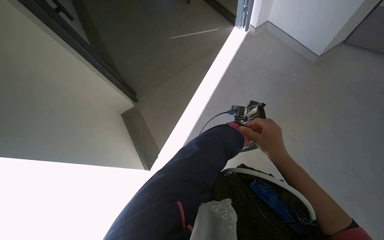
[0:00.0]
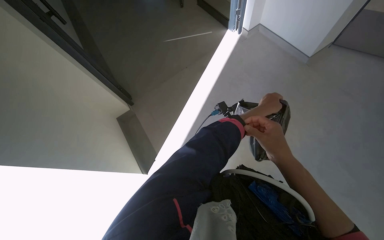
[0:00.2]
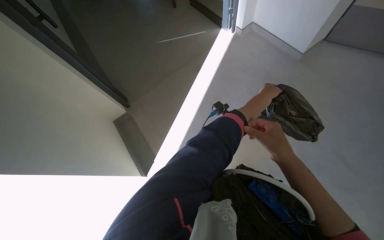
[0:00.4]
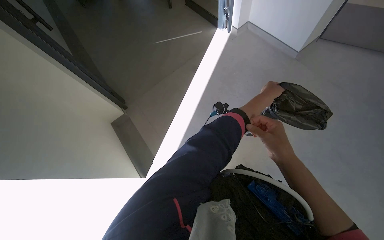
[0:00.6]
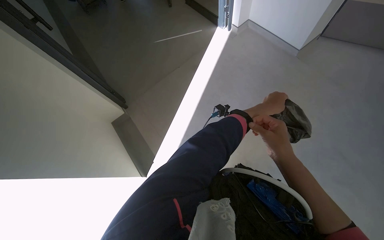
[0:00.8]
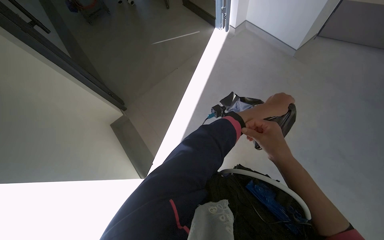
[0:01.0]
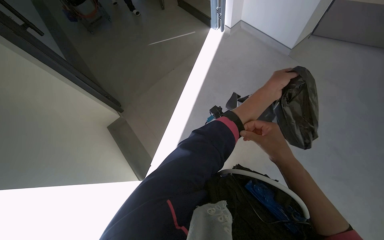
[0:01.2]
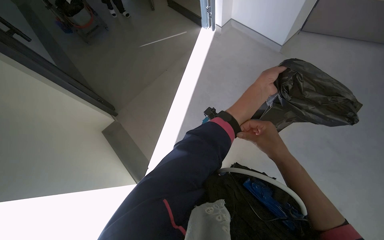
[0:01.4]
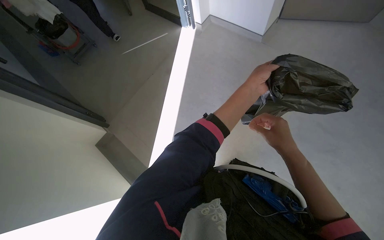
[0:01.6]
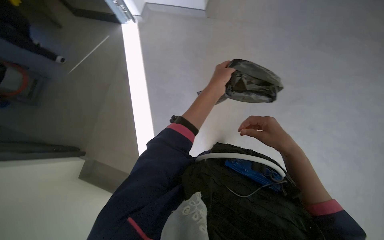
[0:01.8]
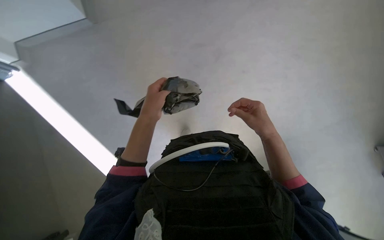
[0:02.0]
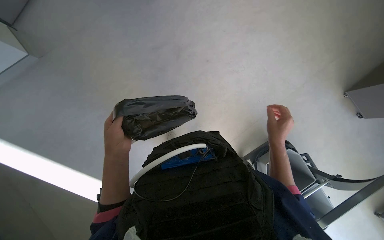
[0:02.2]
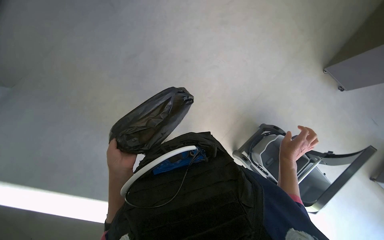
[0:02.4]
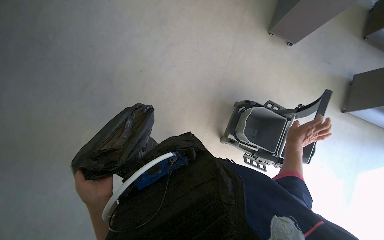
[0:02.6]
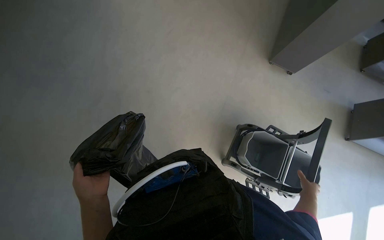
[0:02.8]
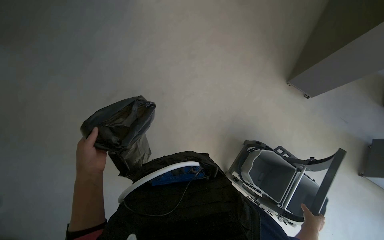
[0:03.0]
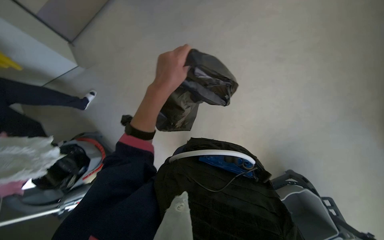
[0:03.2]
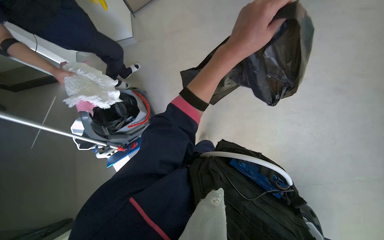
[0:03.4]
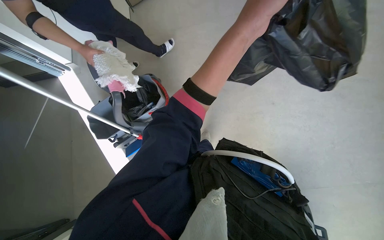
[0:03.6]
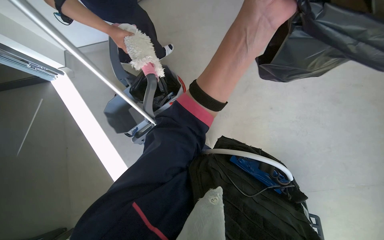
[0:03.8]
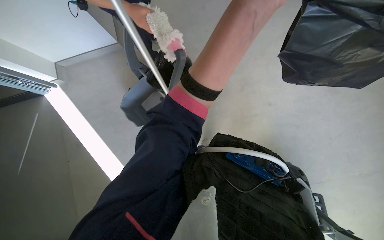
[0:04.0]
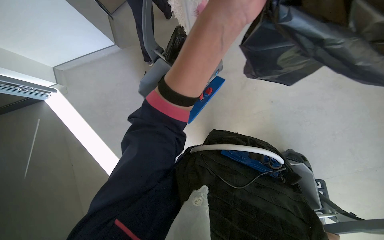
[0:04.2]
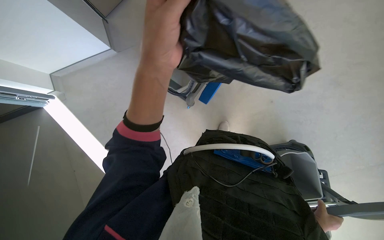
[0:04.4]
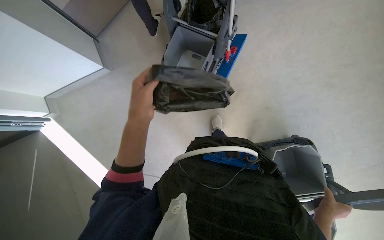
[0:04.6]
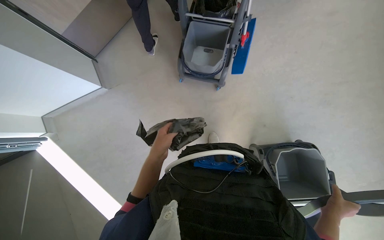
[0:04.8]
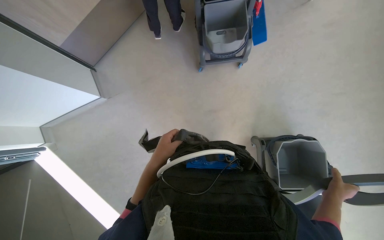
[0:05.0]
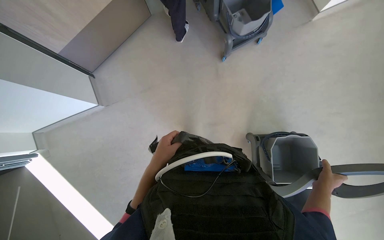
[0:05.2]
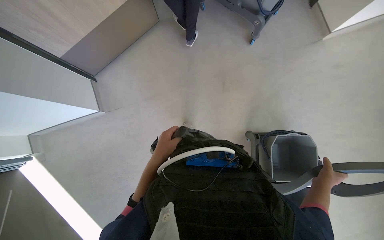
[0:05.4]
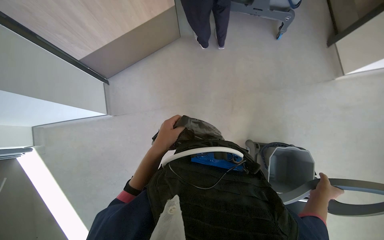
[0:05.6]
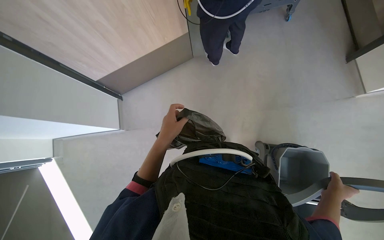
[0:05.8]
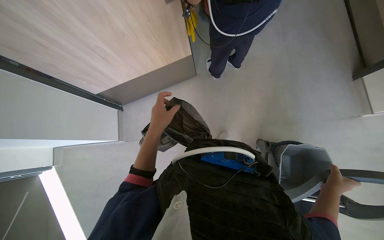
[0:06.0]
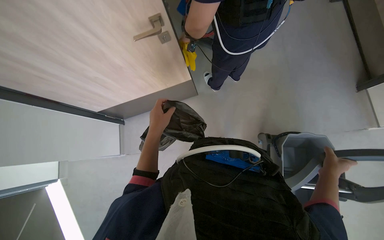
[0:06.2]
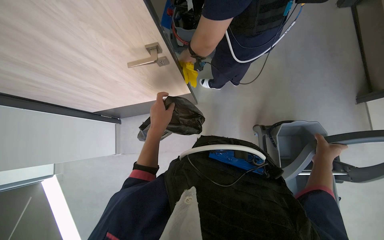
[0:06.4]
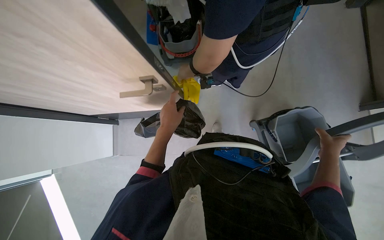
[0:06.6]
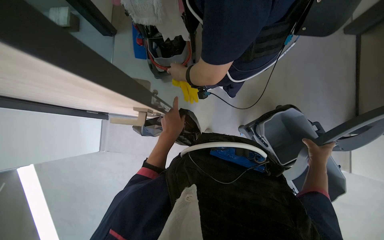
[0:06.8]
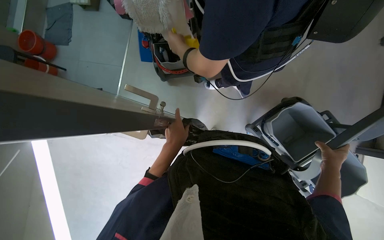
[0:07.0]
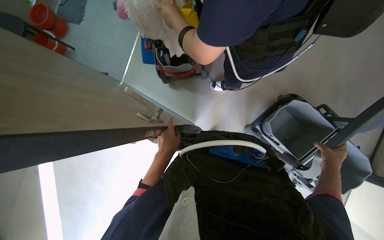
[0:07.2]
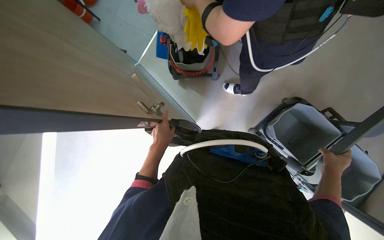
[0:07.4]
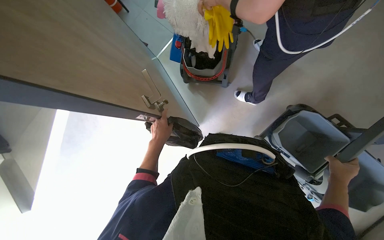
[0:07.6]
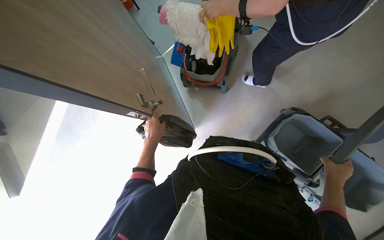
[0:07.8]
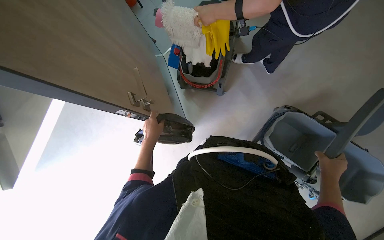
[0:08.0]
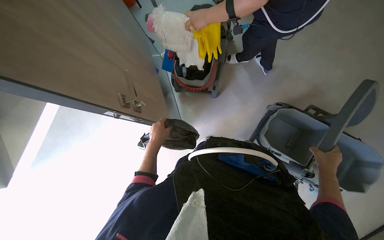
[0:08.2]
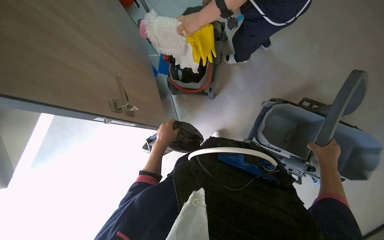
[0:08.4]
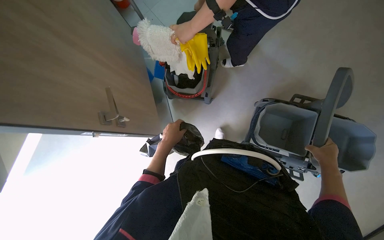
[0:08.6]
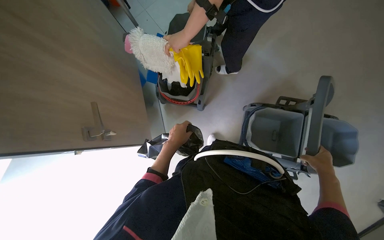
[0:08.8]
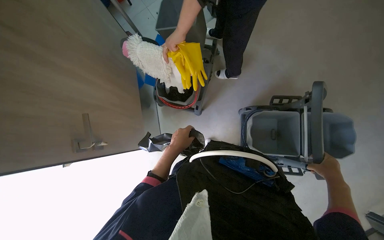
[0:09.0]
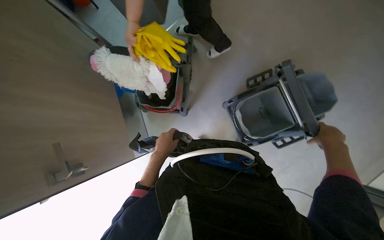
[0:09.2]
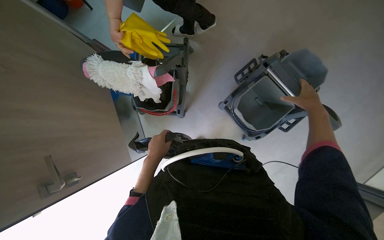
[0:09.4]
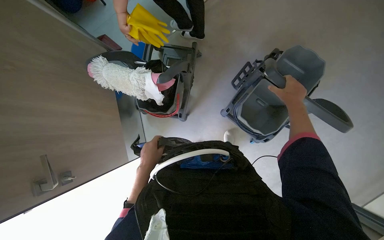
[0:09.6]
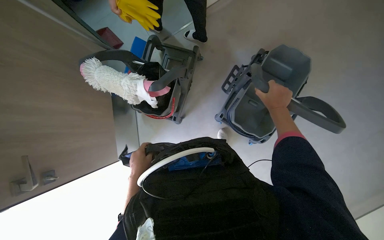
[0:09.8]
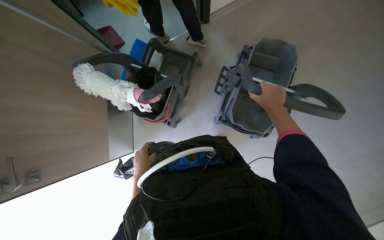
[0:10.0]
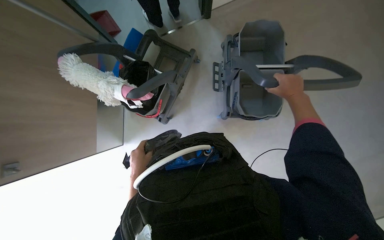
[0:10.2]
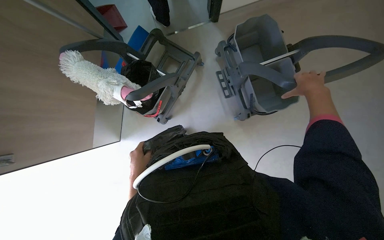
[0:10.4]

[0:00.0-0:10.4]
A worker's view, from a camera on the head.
Job: managing trash.
The whole recording: Preparing trash bag for cart. The worker takes a black trash bag from a cabinet, opens it, and places it into a cleaning cart, then adjusts it.
0:01.4 to 0:03.0: The scene rotates counterclockwise by some 35 degrees.
0:03.0 to 0:04.4: The head turns to the left by approximately 25 degrees.
0:04.4 to 0:06.0: The view tips upward by roughly 20 degrees. The right hand heads up the picture, covering roughly 15 cm. Meanwhile the left hand moves down the picture, some 10 cm.
0:06.0 to 0:07.4: The right hand moves up the picture, some 20 cm; the left hand moves down the picture, roughly 10 cm.
0:07.4 to 0:09.0: The left hand heads to the right, covering roughly 10 cm.
0:09.0 to 0:10.4: The right hand travels up the picture by about 50 cm.

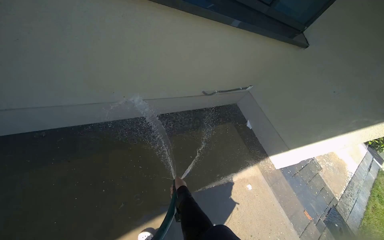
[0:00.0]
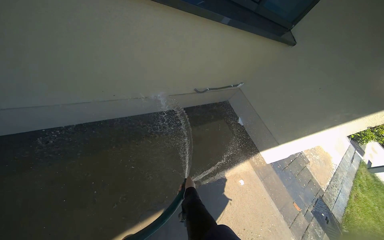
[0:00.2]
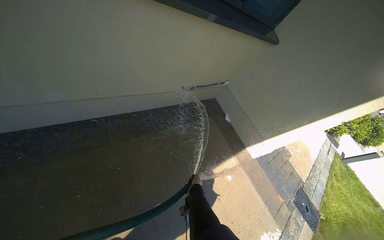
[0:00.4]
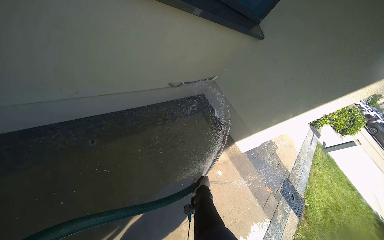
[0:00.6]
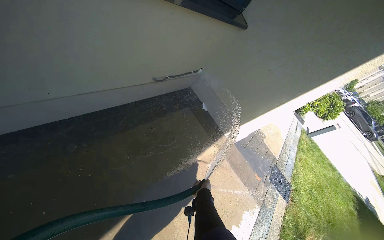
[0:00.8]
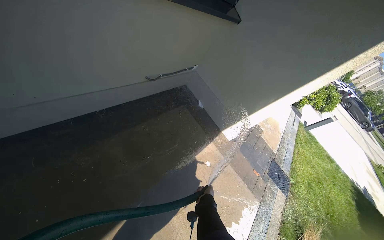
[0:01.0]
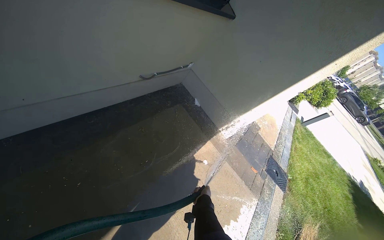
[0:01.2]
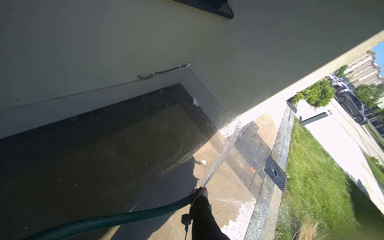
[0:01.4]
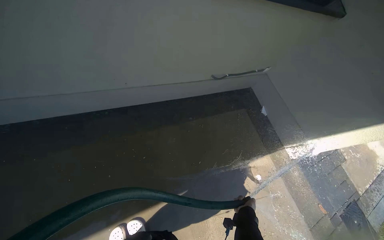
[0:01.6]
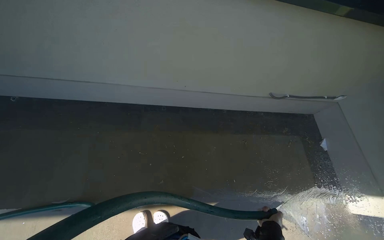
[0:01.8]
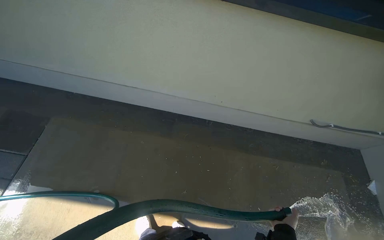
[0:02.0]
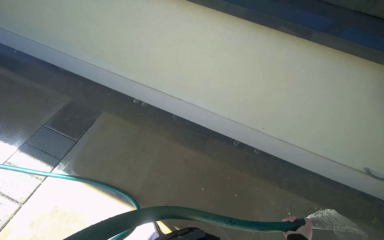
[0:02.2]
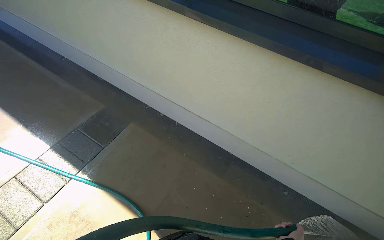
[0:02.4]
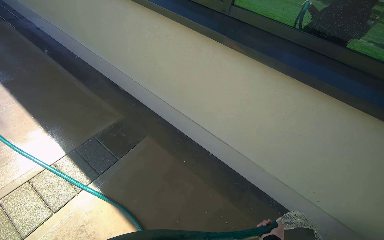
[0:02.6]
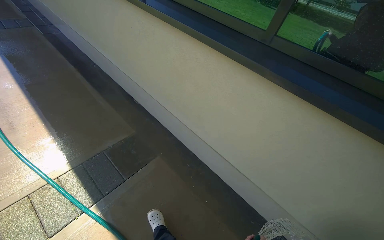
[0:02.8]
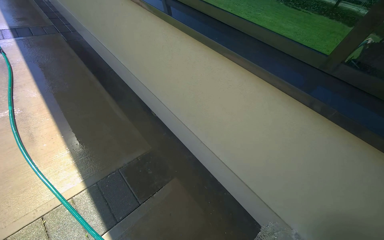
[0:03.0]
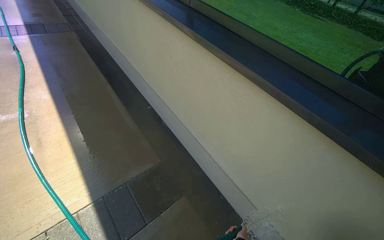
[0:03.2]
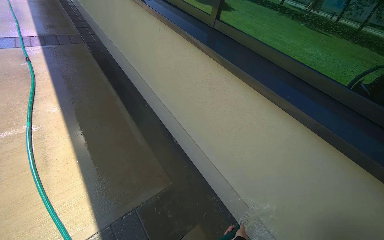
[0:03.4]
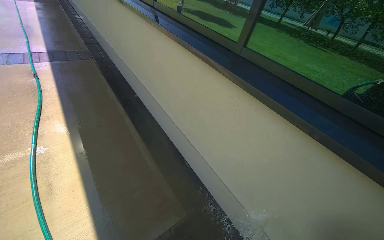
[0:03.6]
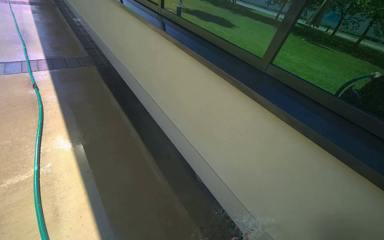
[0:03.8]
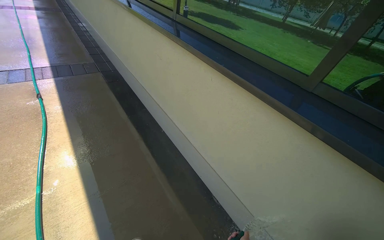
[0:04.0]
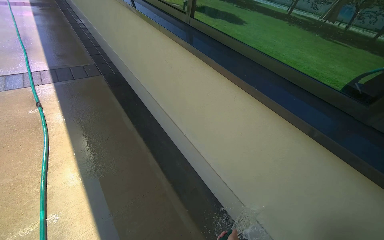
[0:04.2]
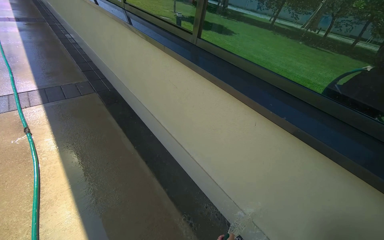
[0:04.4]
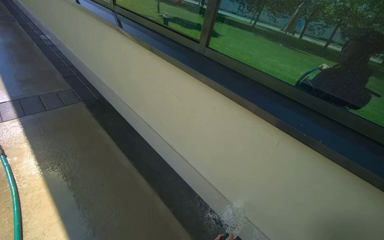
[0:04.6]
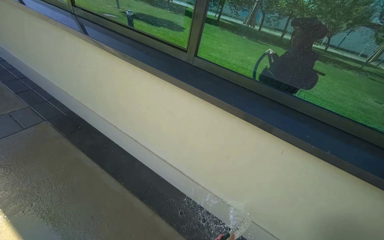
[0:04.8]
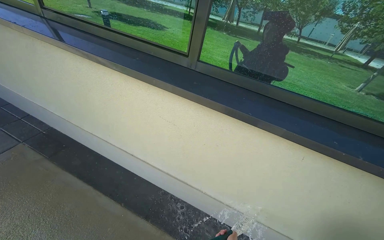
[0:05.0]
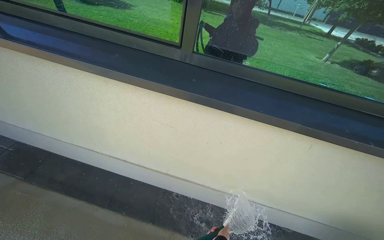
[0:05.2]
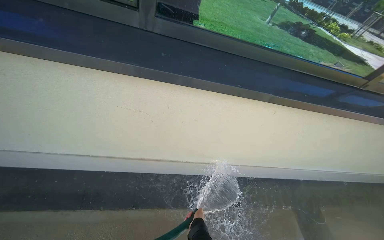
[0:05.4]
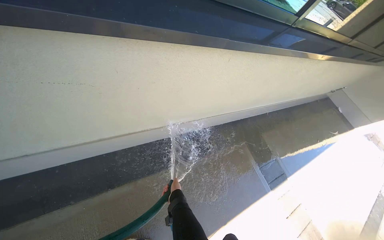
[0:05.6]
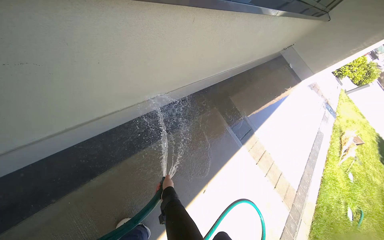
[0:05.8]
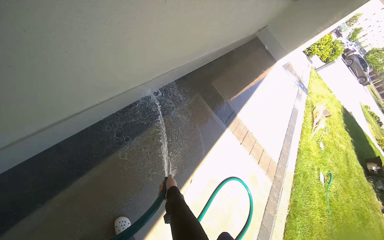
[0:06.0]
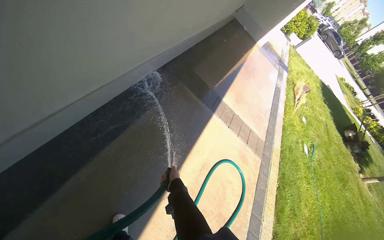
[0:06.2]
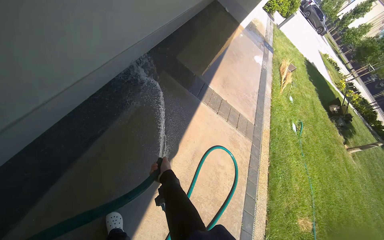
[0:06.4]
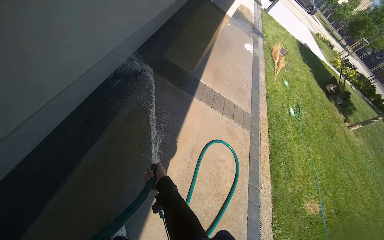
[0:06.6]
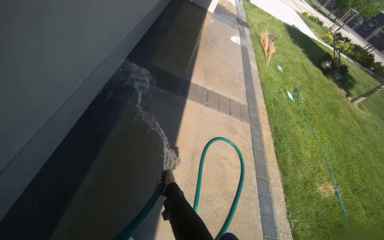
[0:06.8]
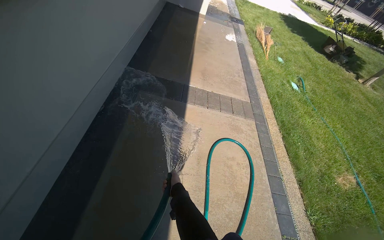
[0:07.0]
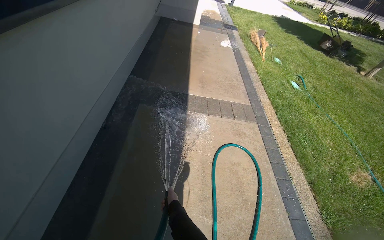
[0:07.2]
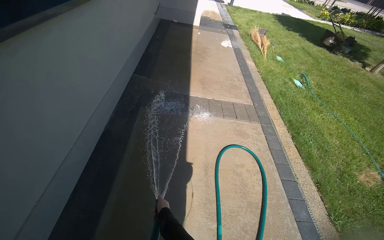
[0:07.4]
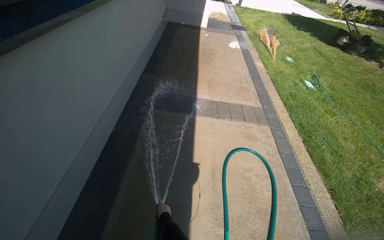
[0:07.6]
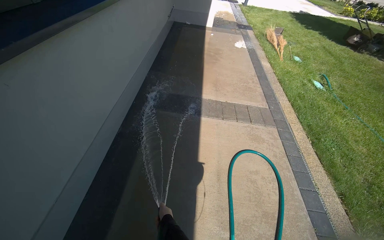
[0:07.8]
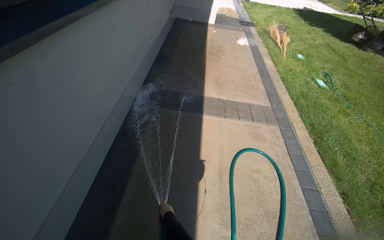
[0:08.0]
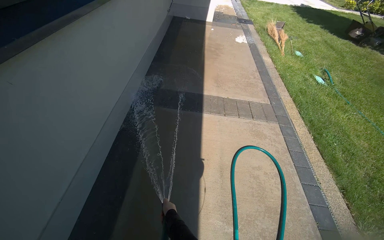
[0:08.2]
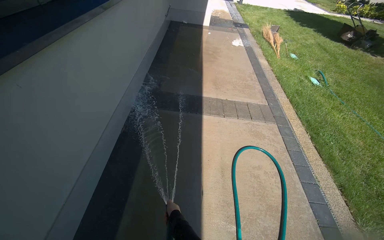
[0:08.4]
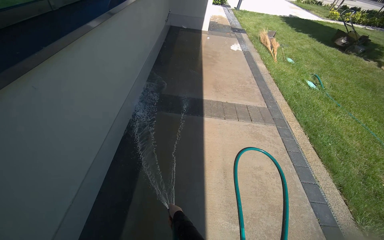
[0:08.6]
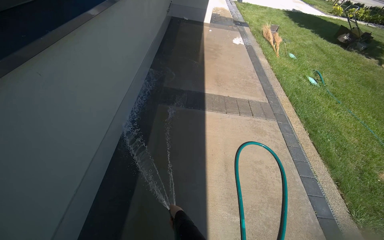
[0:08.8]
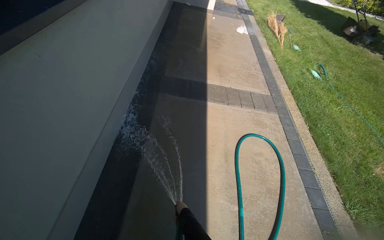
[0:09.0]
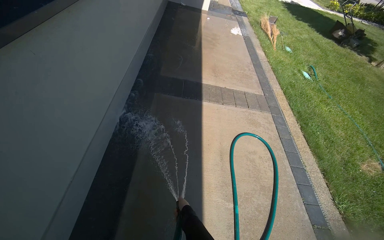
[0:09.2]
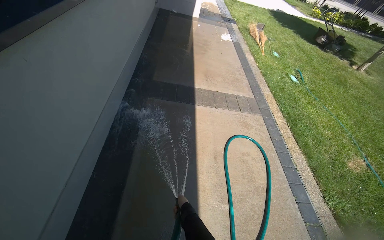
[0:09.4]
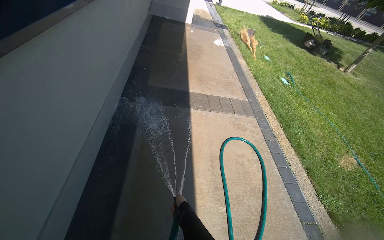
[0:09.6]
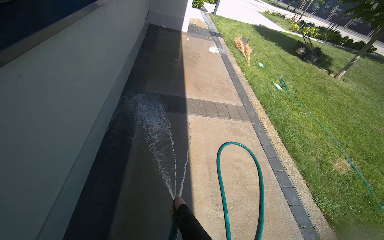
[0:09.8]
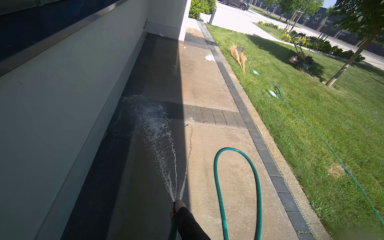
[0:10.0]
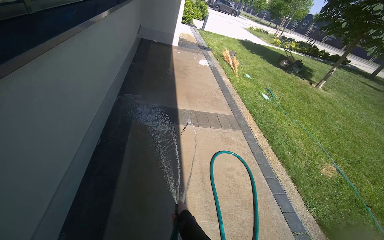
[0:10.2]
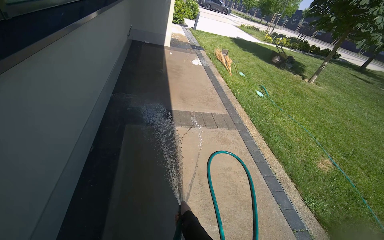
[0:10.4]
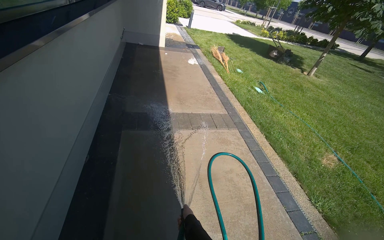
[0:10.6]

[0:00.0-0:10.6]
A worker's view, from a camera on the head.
Job: wiping surfaces.
The whole recording: Spraying water on sidewalk. The worker sprays water onto the sidewalk using a hose.
0:01.6 to 0:03.0: The camera is carried some 1 m. The head turns to the left by approximately 75 degrees. The view tilts roughly 25 degrees upward.
0:03.0 to 0:04.6: The camera travels approximately 2 m.
0:06.0 to 0:07.6: The camera travels roughly 3.5 m.
0:07.6 to 0:09.0: The right hand moves about 5 cm farther from the camera and comes back.
0:09.0 to 0:10.6: The head rotates roughly 15 degrees to the right.
